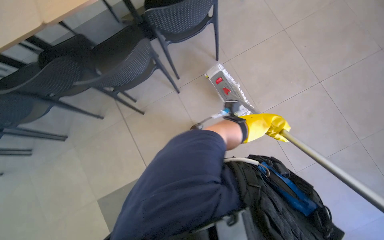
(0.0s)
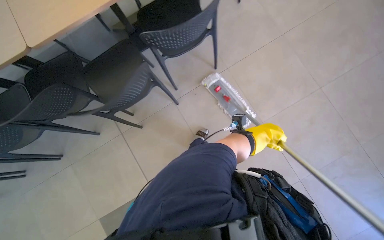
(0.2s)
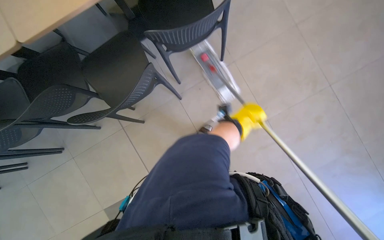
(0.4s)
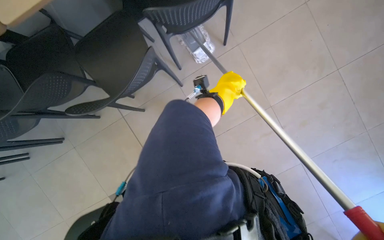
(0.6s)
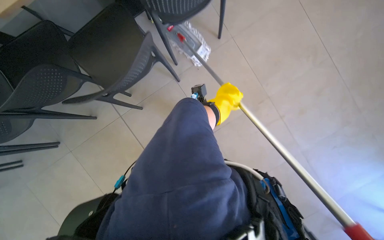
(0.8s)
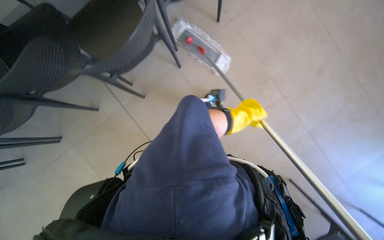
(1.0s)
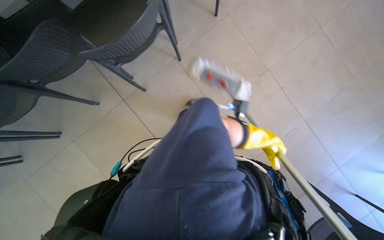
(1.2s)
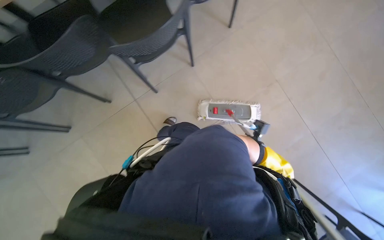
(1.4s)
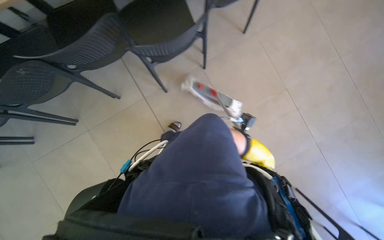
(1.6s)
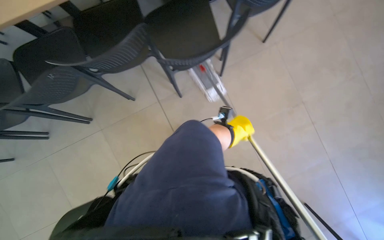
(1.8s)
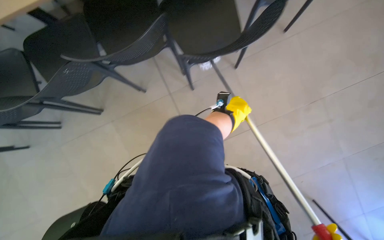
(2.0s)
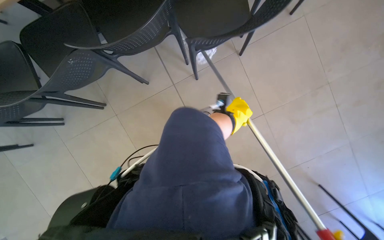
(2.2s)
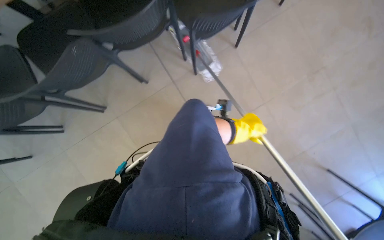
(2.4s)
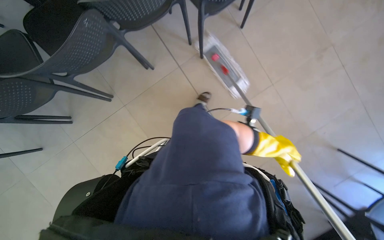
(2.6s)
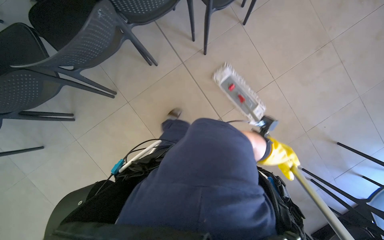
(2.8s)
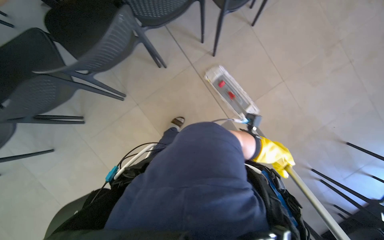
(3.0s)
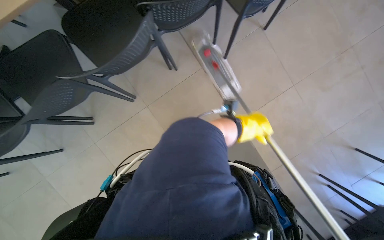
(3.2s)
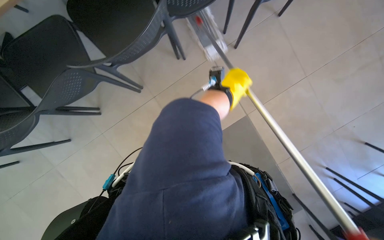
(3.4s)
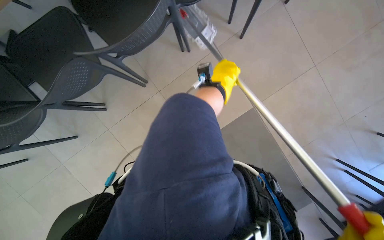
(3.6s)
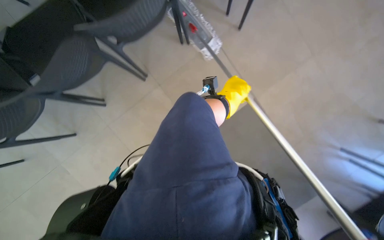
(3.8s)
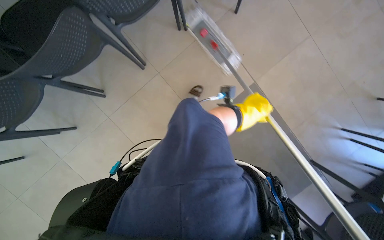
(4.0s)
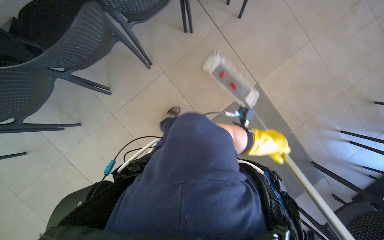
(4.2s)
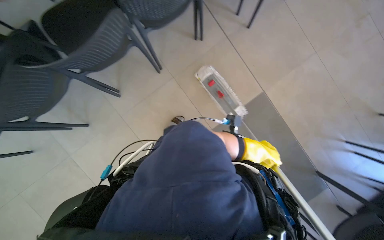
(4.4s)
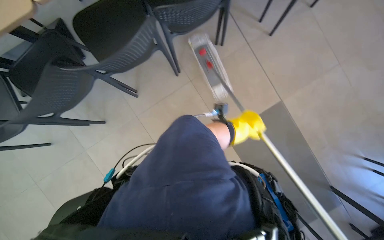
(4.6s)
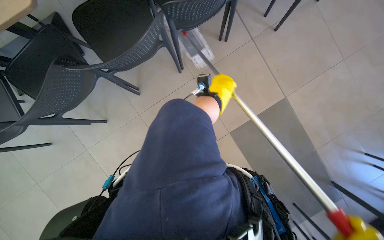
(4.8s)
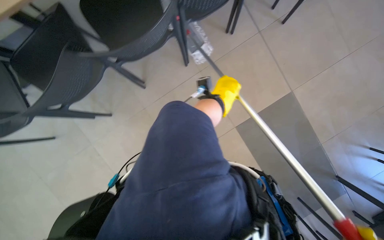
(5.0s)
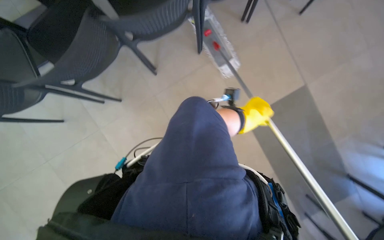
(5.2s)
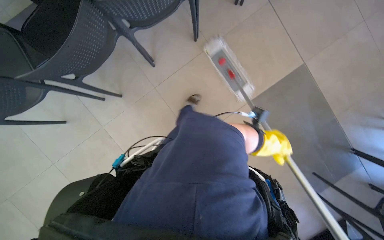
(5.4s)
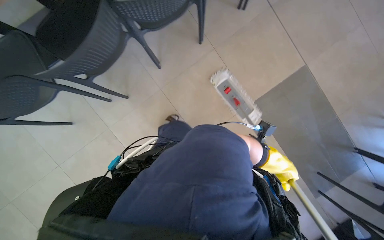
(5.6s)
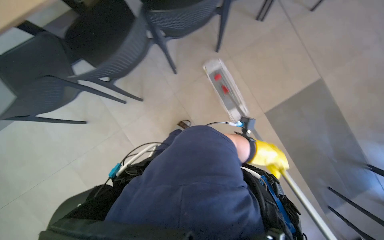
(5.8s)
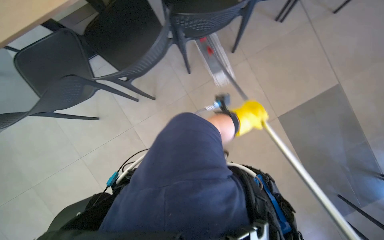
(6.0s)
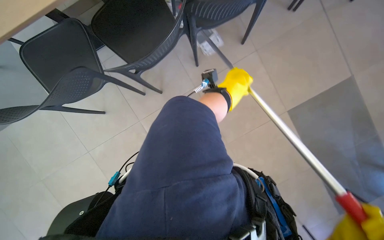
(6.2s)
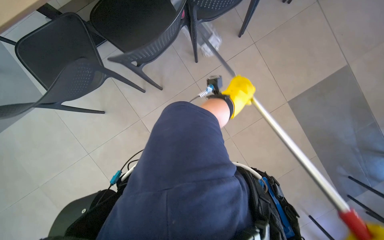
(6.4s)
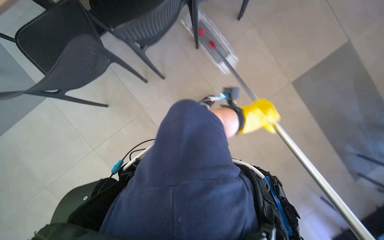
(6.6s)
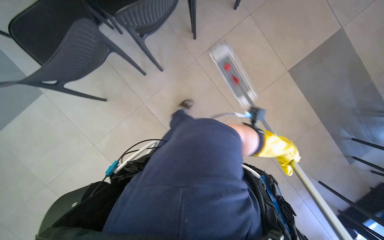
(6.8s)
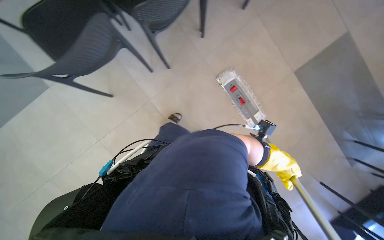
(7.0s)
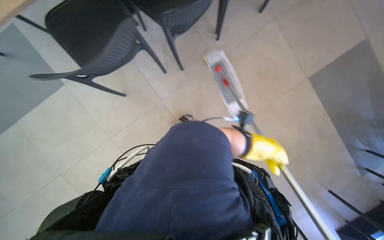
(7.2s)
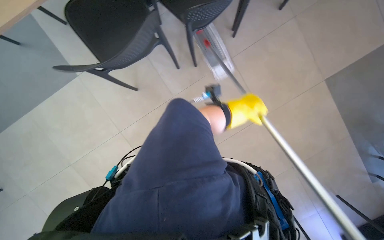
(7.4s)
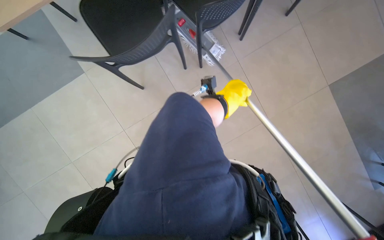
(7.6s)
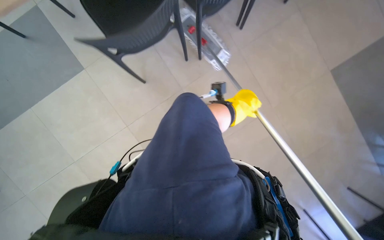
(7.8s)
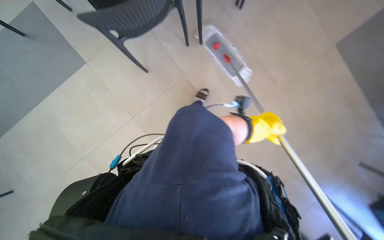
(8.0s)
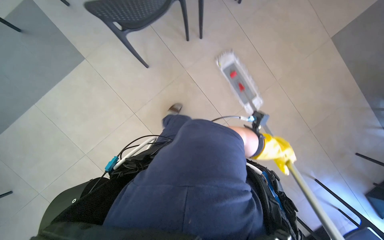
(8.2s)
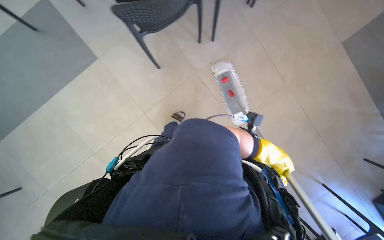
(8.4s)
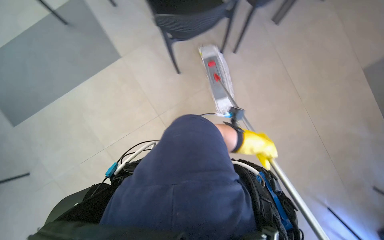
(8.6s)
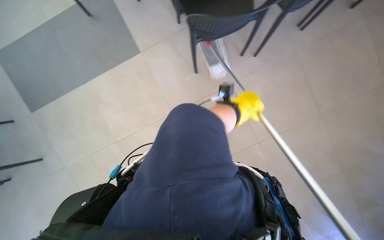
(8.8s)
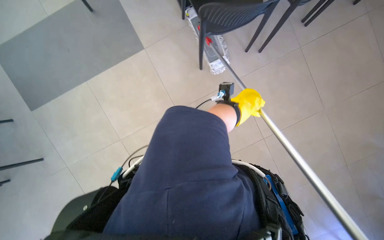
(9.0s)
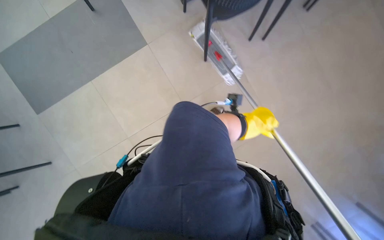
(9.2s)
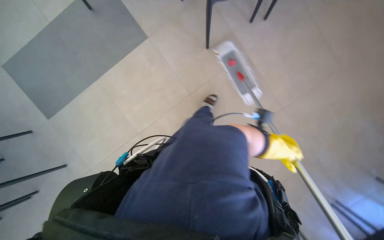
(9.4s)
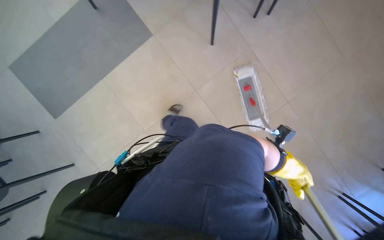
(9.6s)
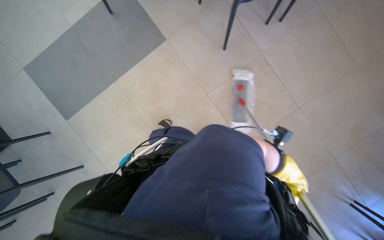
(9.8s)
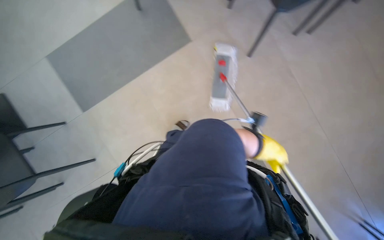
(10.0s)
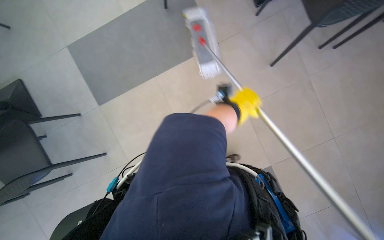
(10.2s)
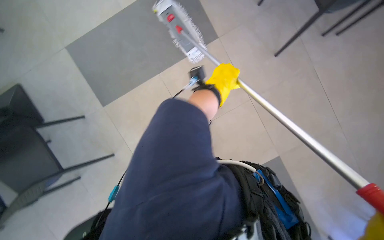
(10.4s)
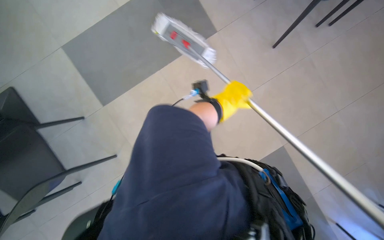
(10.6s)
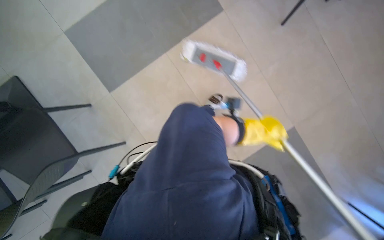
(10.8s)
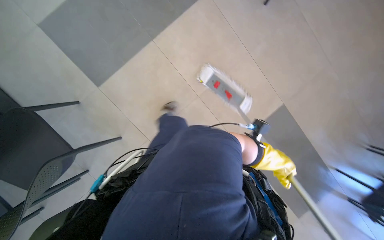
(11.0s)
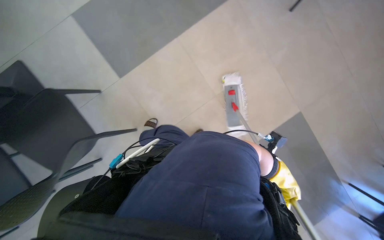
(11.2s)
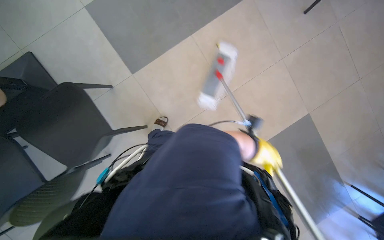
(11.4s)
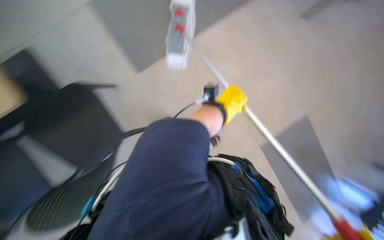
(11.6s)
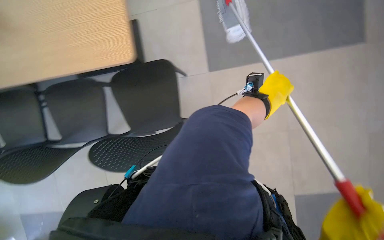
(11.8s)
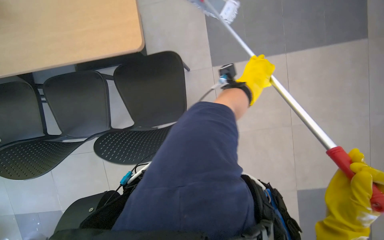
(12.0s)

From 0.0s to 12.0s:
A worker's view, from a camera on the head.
Job: mopping floor.
The whole recording: Mopping cafeteria floor. The worker mops the cafeteria floor, moving chairs to clear the area.
From 0.0s to 1.6s: The left hand swings left and right, roughly 30 cm each way, with 2 reversals.
From 1.6s to 3.0s: The camera is carried to the left, about 50 cm.
From 3.0s to 4.4s: The camera travels roughly 40 cm.
From 4.4s to 6.0s: The wearer moves to the left, roughly 60 cm.
From 6.0s to 7.6s: The camera travels approximately 50 cm.
From 7.6s to 9.0s: The left hand moves some 25 cm down the picture and comes back.
From 10.4s to 12.0s: The wearer moves about 50 cm.

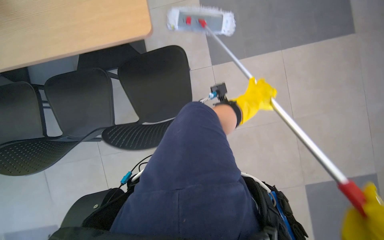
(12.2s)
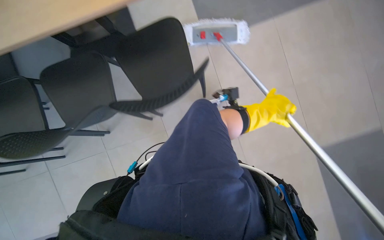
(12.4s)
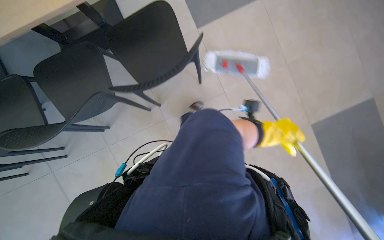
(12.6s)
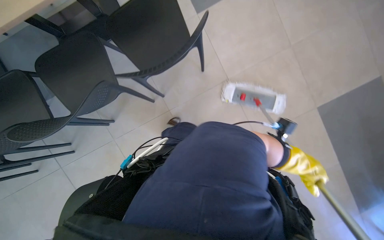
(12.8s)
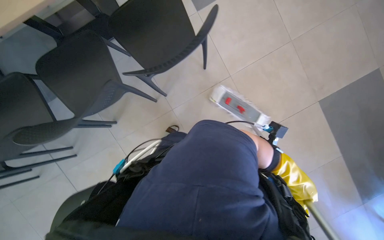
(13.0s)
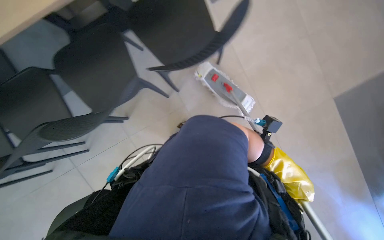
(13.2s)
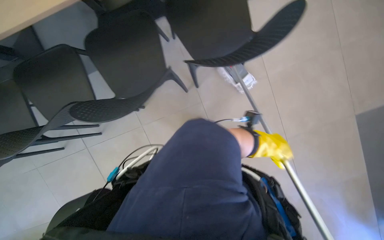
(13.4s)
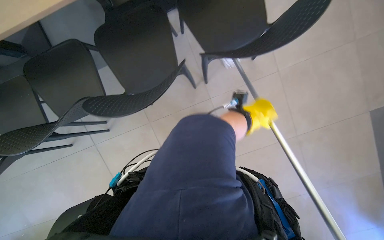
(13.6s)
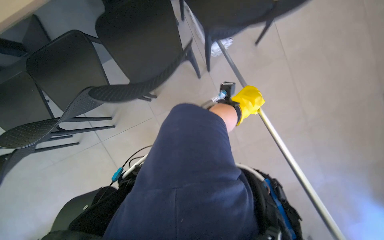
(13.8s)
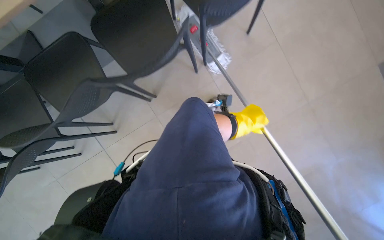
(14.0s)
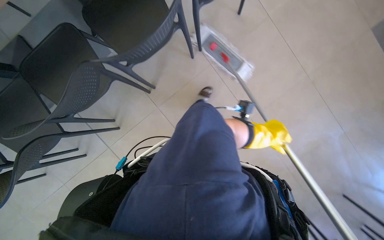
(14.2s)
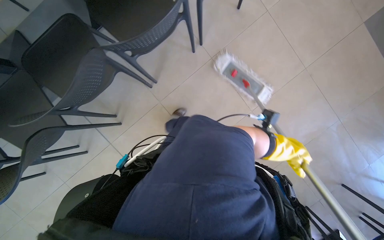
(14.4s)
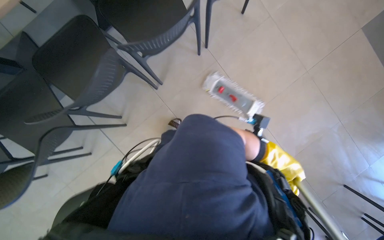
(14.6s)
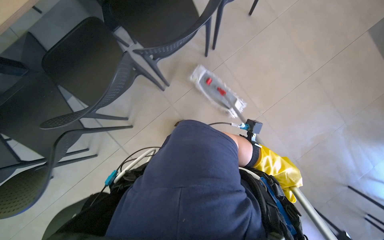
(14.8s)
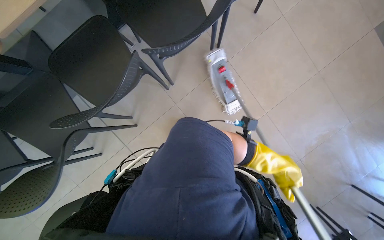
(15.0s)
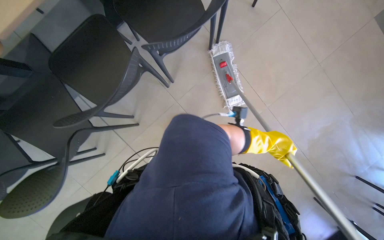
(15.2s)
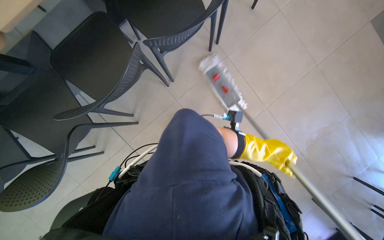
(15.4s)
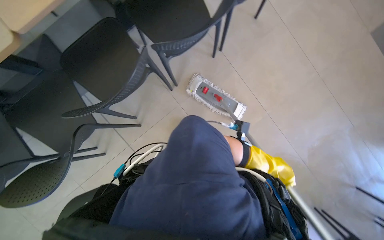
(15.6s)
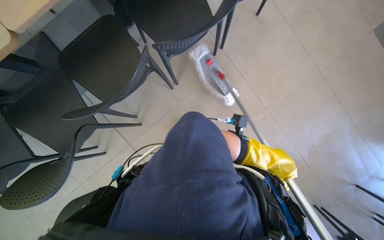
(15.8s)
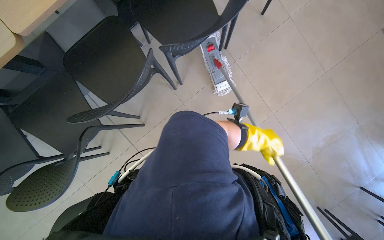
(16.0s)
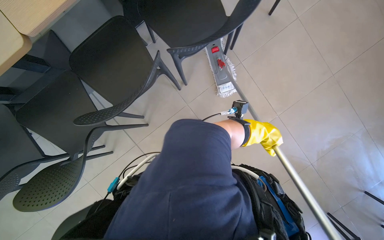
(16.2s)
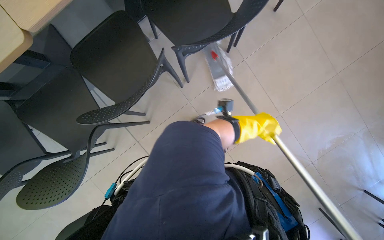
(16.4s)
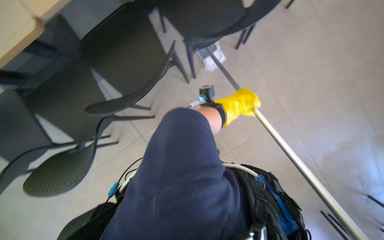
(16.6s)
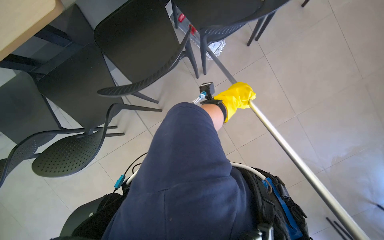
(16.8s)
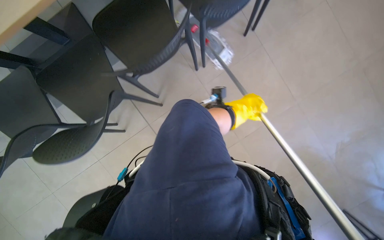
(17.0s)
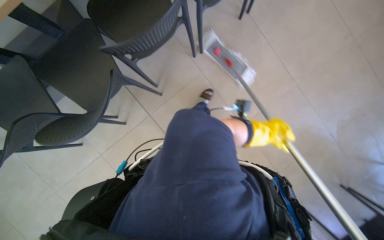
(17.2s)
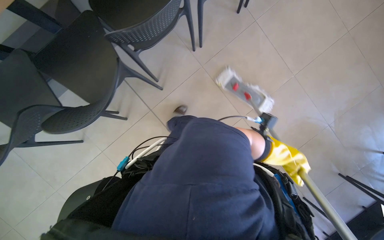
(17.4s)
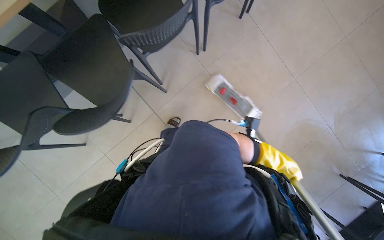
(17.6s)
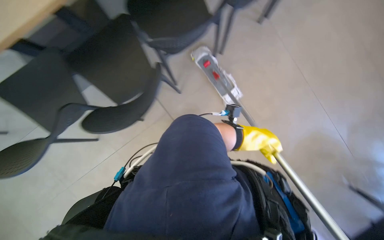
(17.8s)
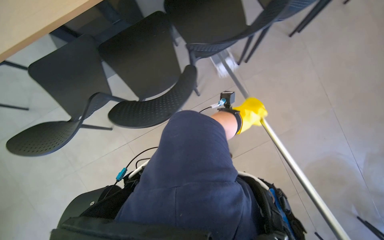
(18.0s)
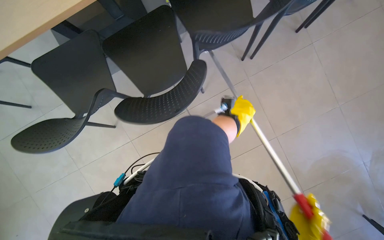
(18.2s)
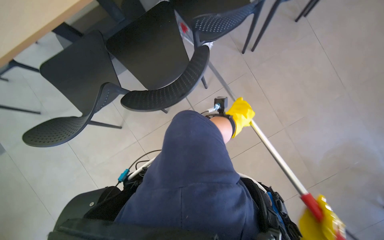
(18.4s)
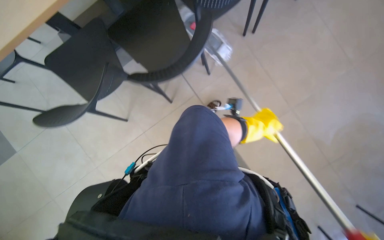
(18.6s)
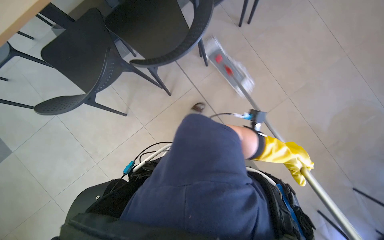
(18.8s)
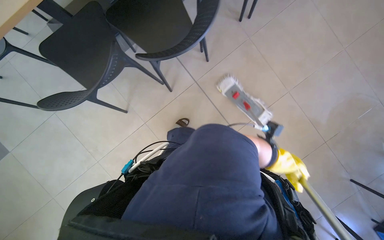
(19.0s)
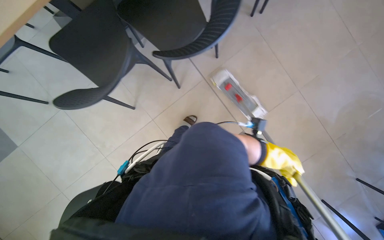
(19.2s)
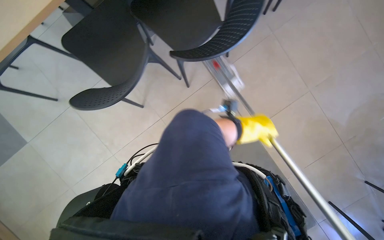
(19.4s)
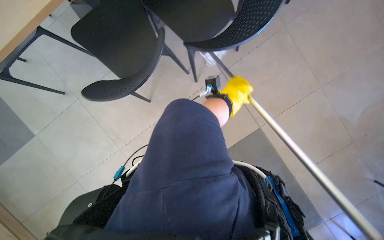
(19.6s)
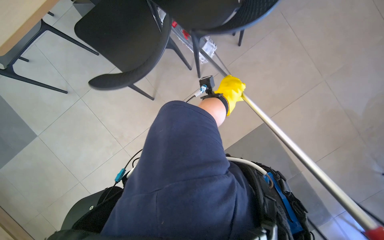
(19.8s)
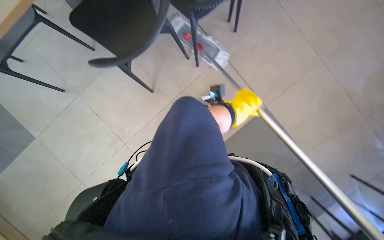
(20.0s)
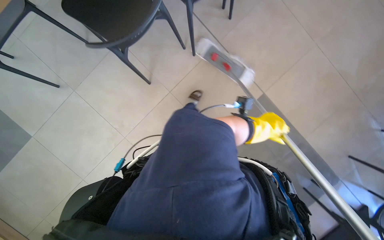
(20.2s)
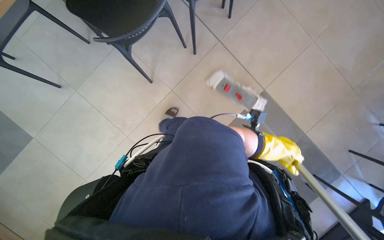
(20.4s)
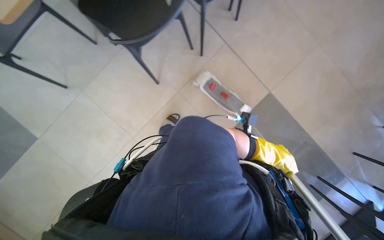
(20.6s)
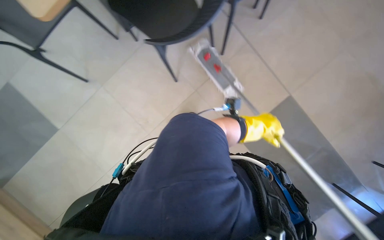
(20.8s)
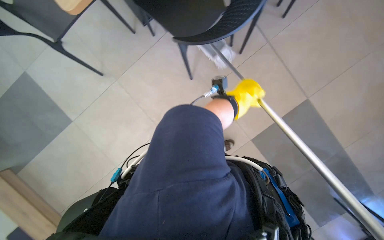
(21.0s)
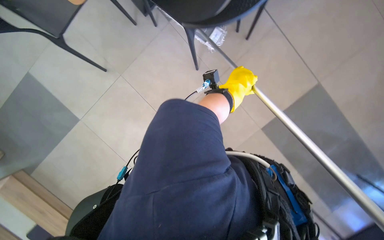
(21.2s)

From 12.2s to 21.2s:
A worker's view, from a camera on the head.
Job: mopping floor.
The whole recording: Mopping cafeteria floor. The worker mops the cafeteria floor, moving chairs to clear the area.
From 12.2s to 13.8s: The left hand travels down the picture and back again, about 30 cm each way.
From 13.8s to 15.2s: The left hand moves down the picture, some 10 cm.
From 15.2s to 16.6s: The left hand goes approximately 30 cm up the picture and to the left.
From 16.6s to 18.2s: The left hand travels down the picture and back again, about 25 cm each way.
From 18.2s to 19.8s: The left hand travels to the right and back again, about 15 cm each way.
From 19.8s to 21.2s: The left hand moves approximately 25 cm down the picture and comes back.
